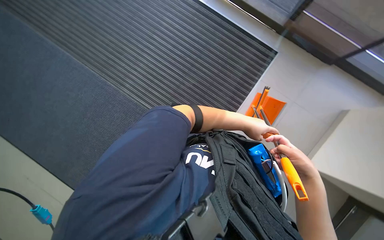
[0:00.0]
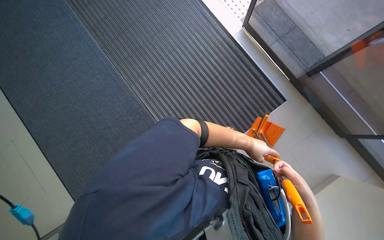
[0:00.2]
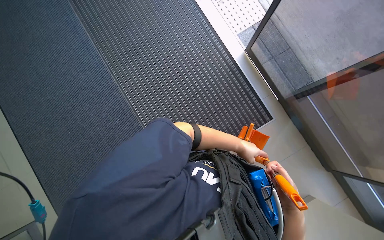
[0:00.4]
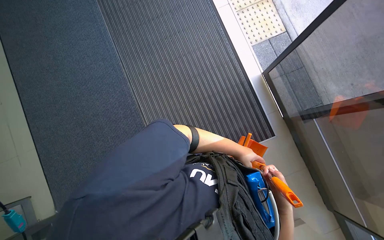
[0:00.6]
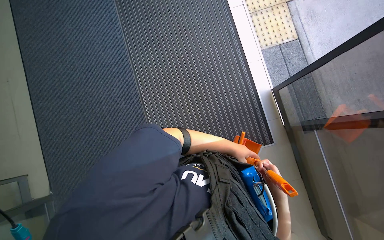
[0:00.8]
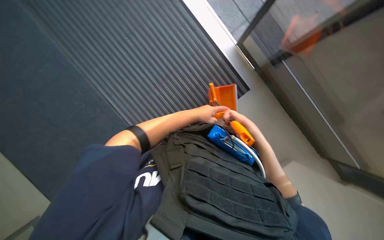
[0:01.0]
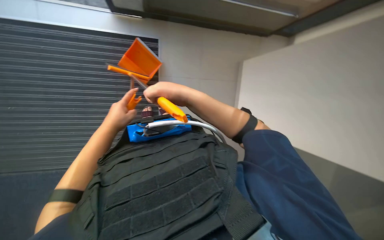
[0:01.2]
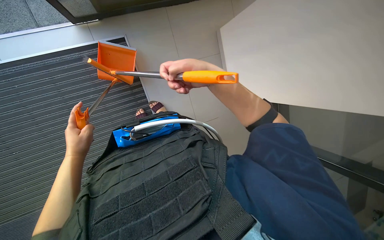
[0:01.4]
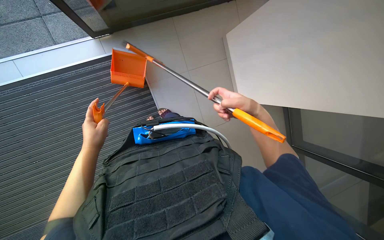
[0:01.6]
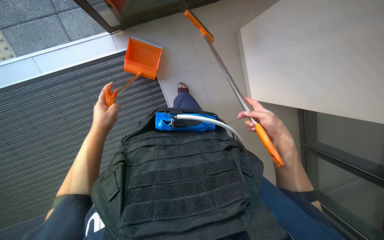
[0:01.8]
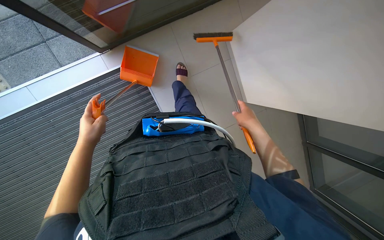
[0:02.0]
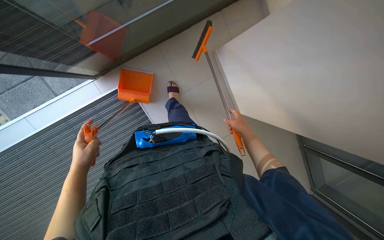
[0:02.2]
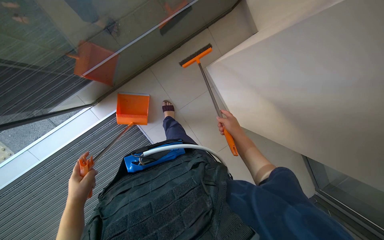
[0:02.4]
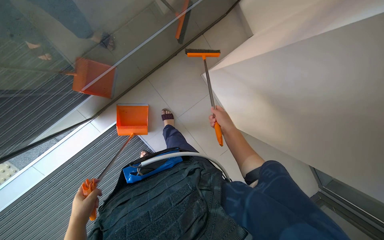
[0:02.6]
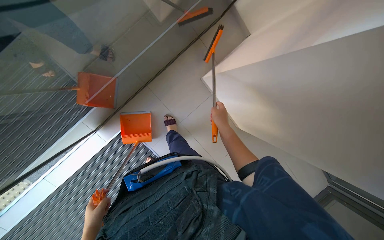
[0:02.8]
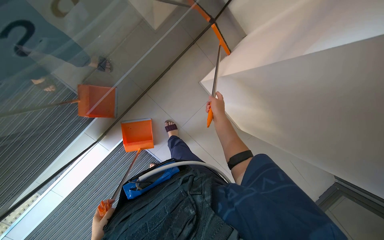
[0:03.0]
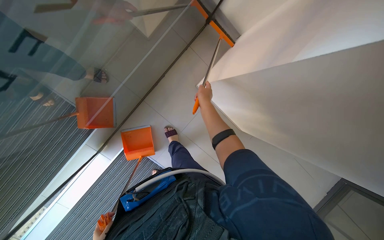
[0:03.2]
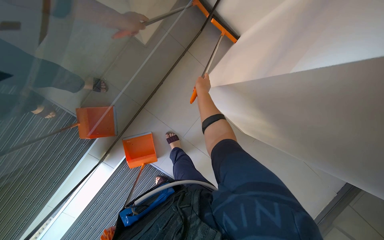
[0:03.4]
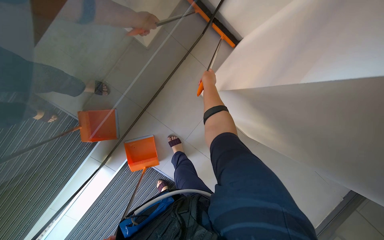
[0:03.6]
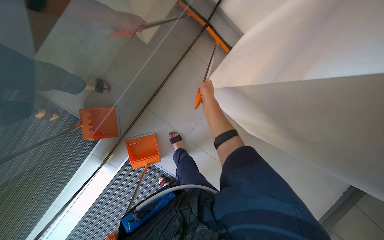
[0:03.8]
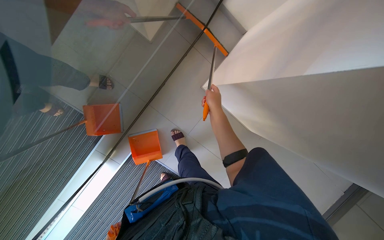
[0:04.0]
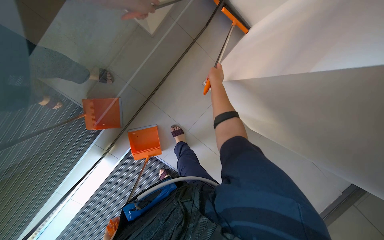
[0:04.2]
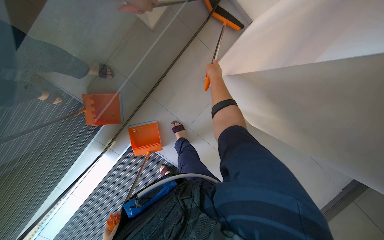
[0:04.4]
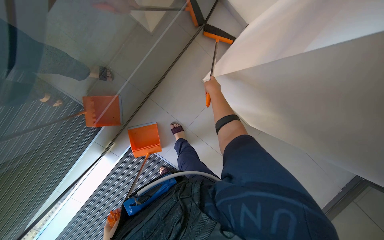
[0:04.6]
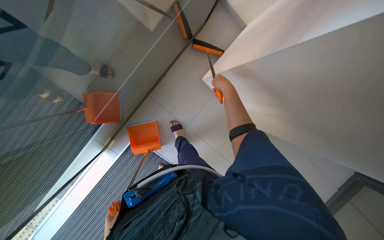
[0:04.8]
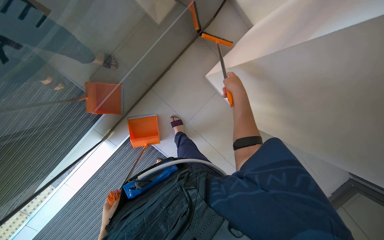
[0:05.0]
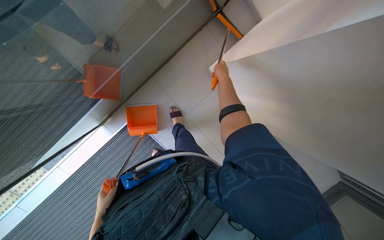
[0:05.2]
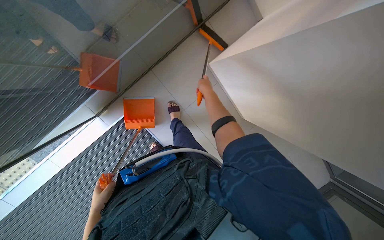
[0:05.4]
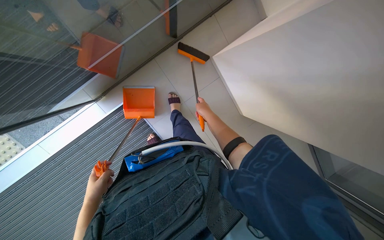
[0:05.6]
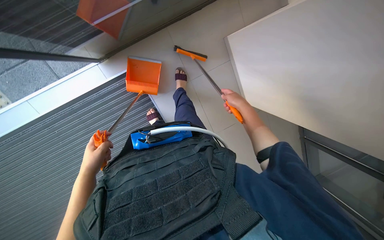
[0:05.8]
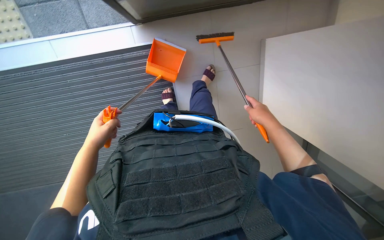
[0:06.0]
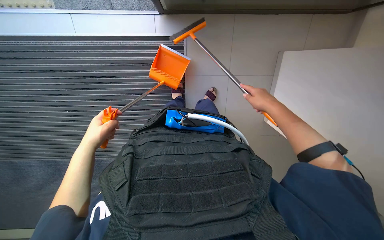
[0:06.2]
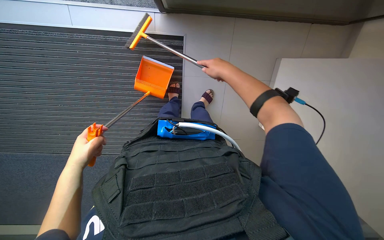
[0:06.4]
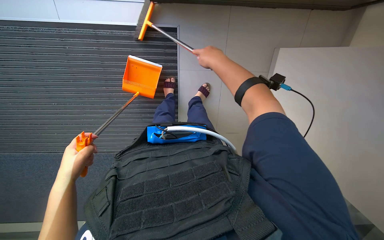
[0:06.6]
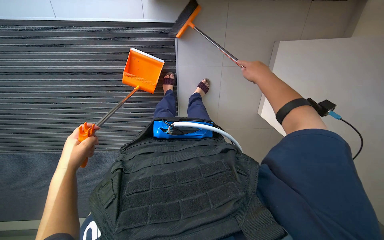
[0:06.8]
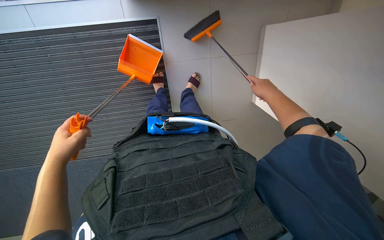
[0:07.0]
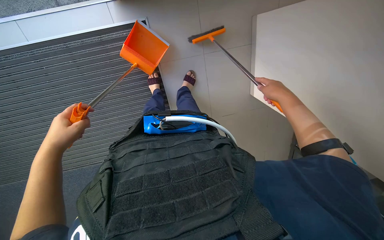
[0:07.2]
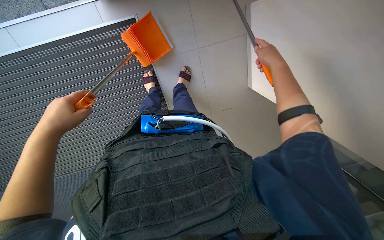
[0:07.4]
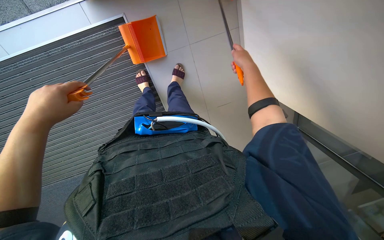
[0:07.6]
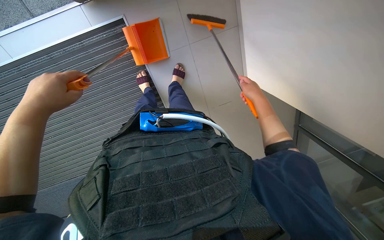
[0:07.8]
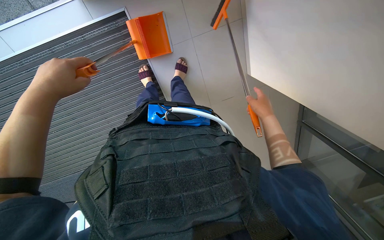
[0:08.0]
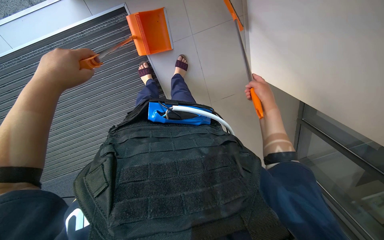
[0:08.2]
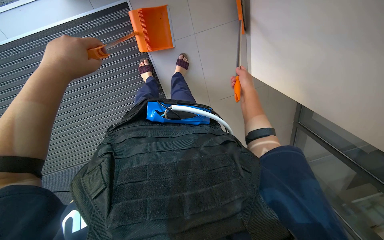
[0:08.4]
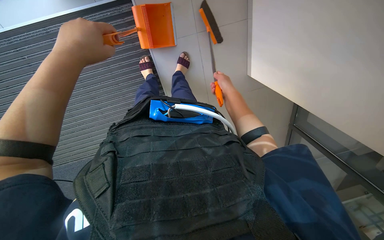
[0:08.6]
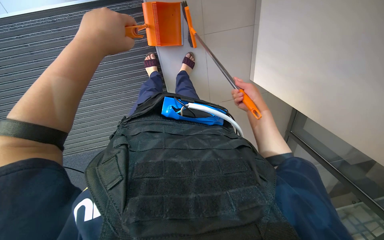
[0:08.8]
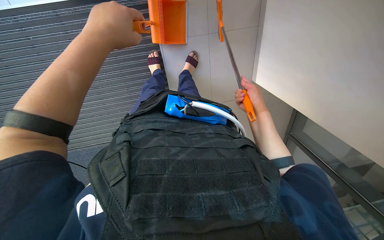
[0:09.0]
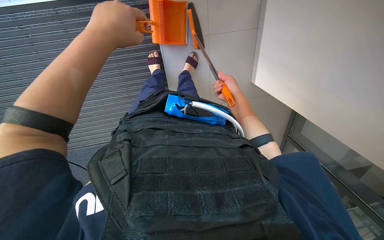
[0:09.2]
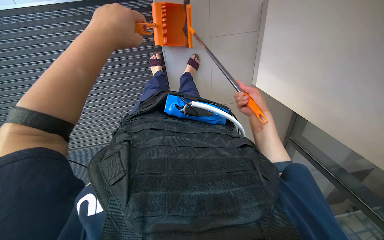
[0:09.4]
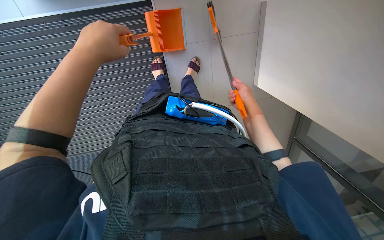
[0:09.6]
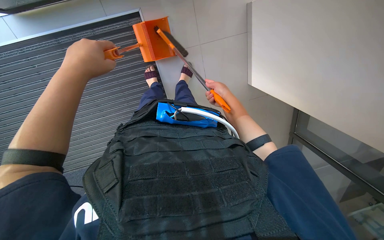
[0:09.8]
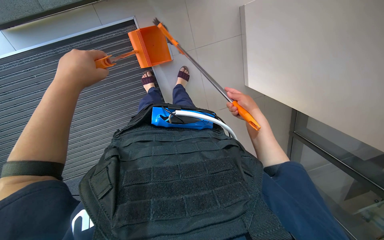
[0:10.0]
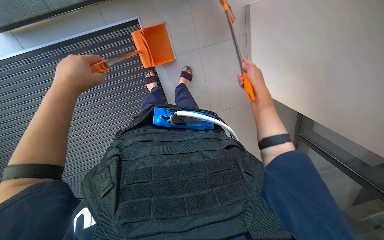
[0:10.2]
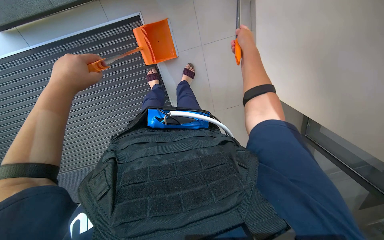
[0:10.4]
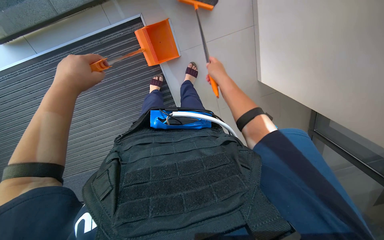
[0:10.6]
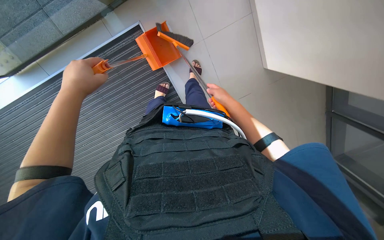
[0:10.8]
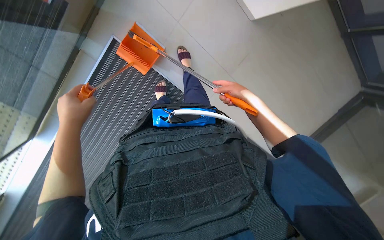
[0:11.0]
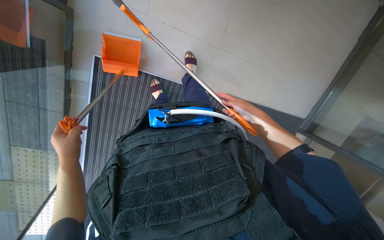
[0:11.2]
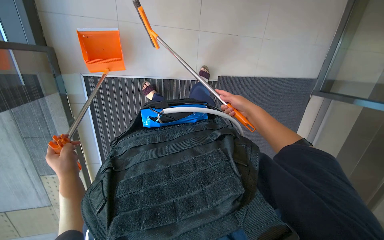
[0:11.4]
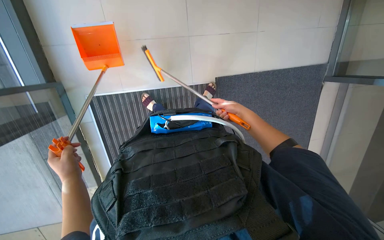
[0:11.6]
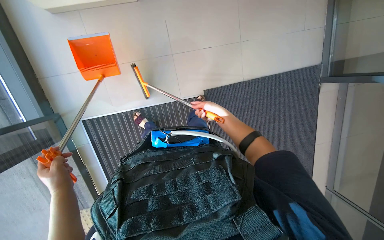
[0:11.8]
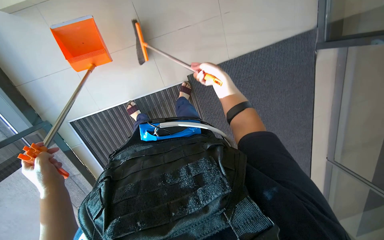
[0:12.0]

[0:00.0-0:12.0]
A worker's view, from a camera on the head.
Job: sweeping floor.
The whole recording: Sweeping the floor. The worker sweeps the floor with a broom and dustpan.
0:01.6 to 0:03.0: The camera pitches upward, by about 20 degrees. The scene rotates counterclockwise by approximately 35 degrees. The right hand goes approximately 15 cm farther from the camera.
0:03.0 to 0:04.4: The right hand swings up and down the picture, approximately 15 cm each way, with 2 reversals.
0:04.4 to 0:06.0: The wearer looks approximately 20 degrees further downward. The scene turns some 45 degrees clockwise in the picture.
0:06.0 to 0:07.6: The right hand shifts about 10 cm up the picture, and travels to the left and back again, about 15 cm each way. Meanwhile the left hand goes approximately 20 cm nearer to the camera and up the picture.
0:07.6 to 0:09.0: The left hand goes about 10 cm up the picture. The right hand moves down the picture and farther from the camera, about 15 cm.
0:09.0 to 0:10.4: The right hand shifts roughly 20 cm up the picture and nearer to the camera.
0:10.4 to 0:12.0: The scene rotates counterclockwise by roughly 40 degrees.

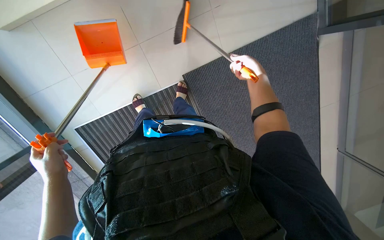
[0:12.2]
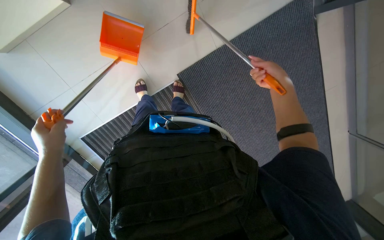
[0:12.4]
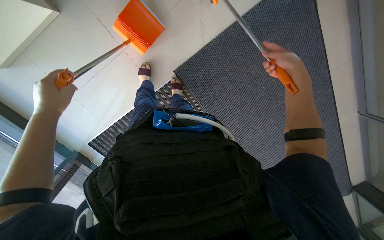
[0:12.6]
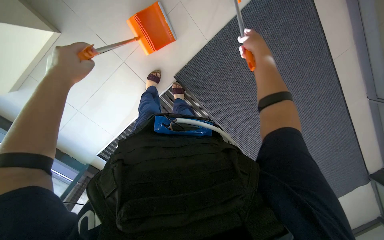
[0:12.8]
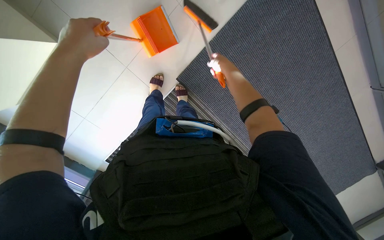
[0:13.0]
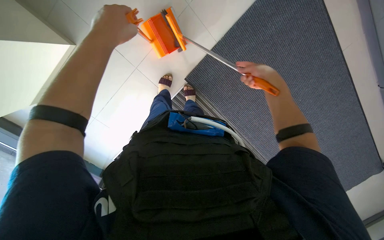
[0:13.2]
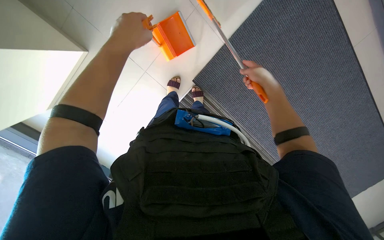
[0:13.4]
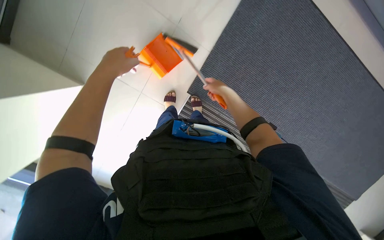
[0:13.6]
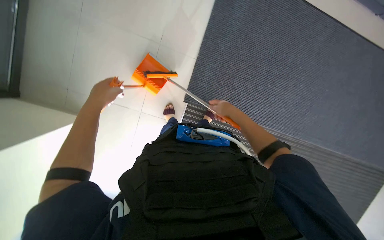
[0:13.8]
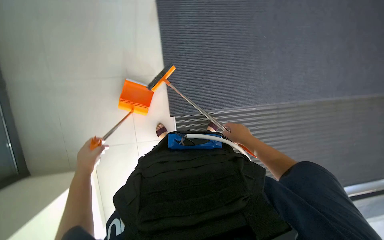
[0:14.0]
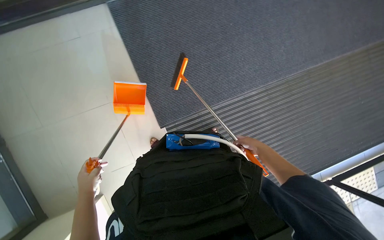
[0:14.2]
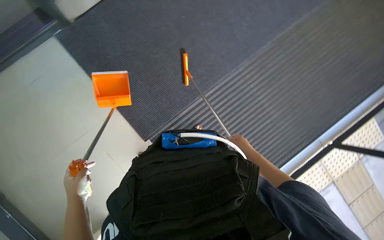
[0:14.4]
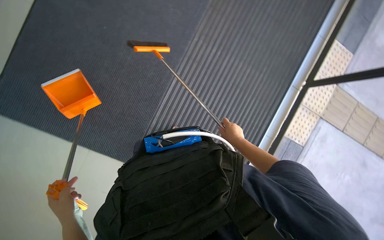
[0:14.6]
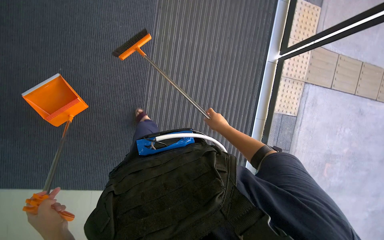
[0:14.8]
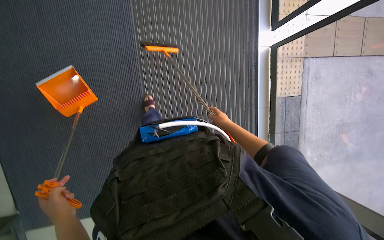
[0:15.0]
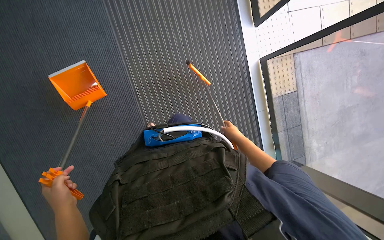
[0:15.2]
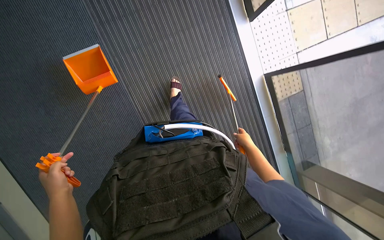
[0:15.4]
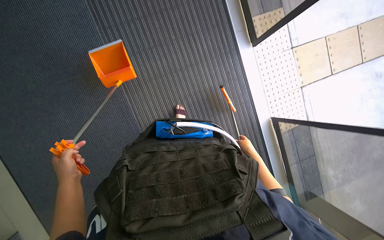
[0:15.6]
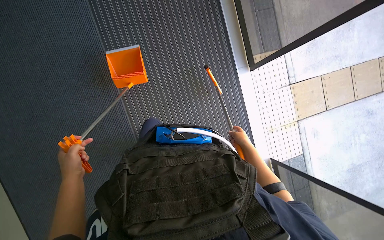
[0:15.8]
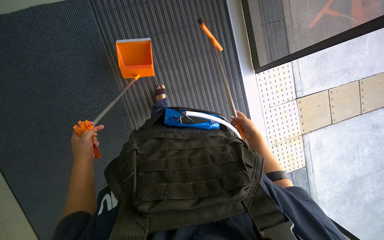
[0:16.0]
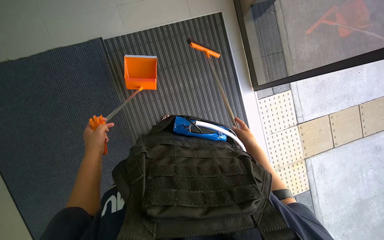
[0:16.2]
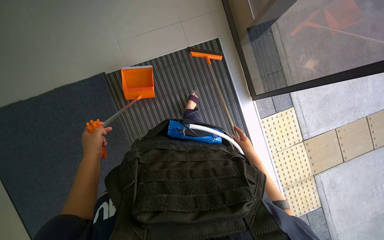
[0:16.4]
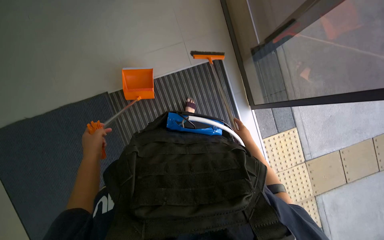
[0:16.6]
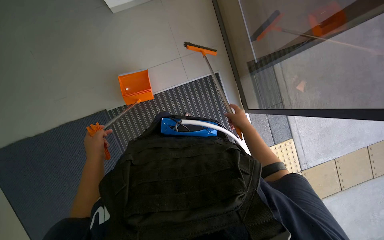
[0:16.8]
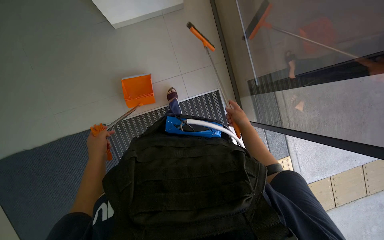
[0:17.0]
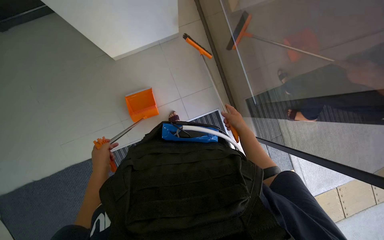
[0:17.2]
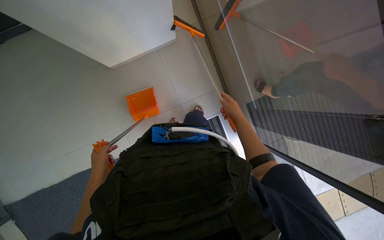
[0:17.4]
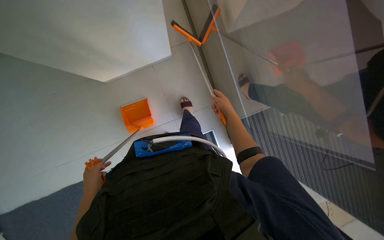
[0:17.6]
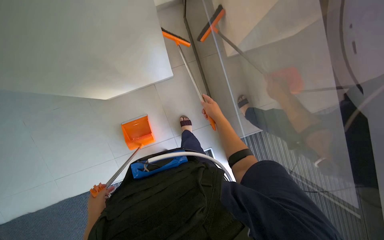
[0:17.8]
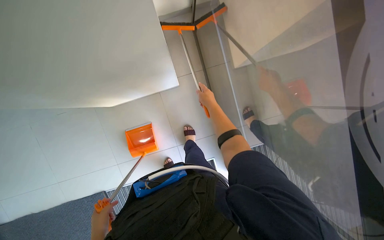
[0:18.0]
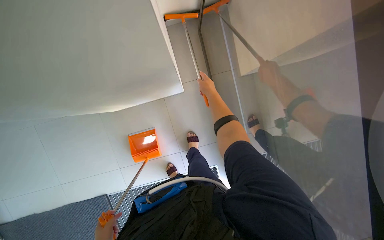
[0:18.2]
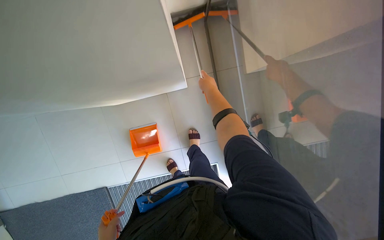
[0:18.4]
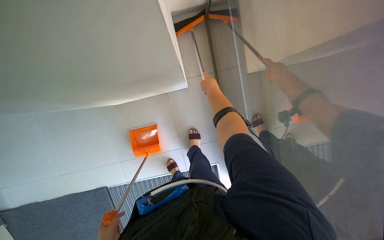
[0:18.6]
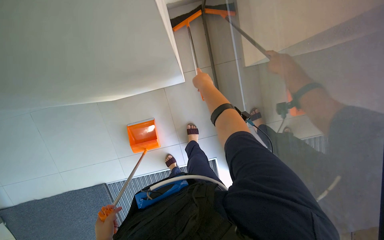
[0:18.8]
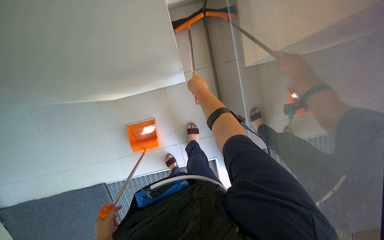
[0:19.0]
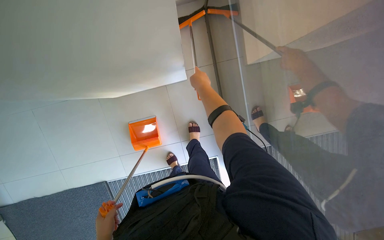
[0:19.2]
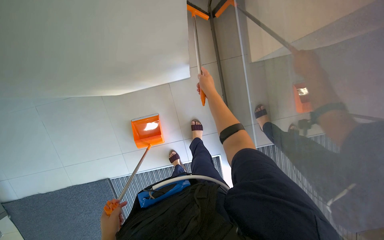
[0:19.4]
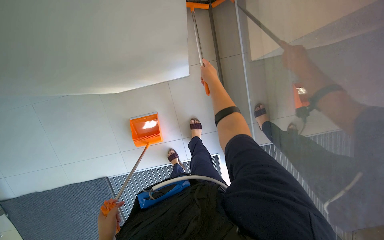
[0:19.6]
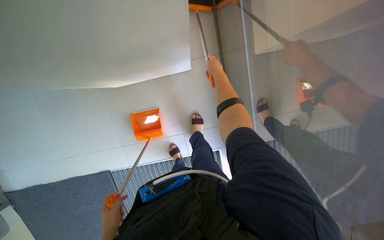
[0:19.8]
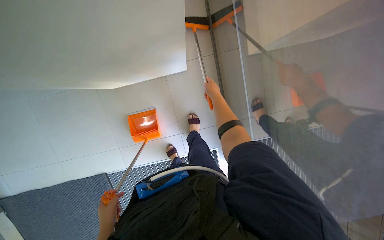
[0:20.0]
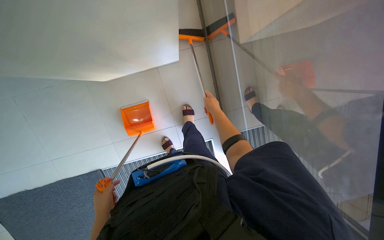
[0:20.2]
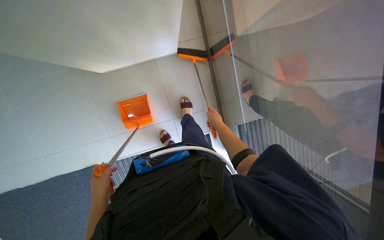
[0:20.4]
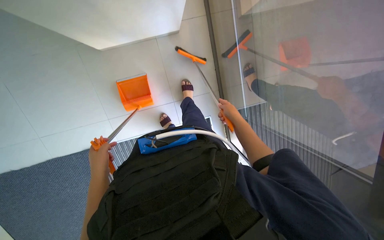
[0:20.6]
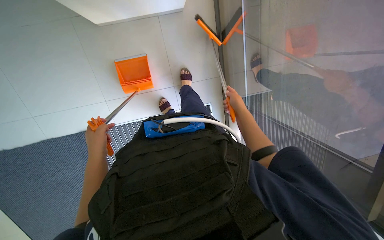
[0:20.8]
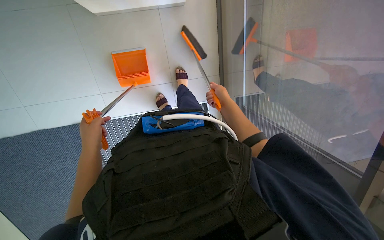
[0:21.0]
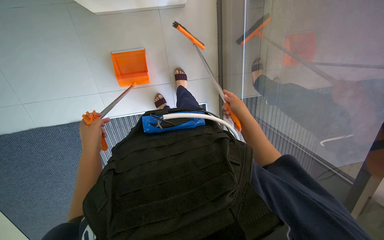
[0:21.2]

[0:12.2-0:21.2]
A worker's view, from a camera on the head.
Job: sweeping floor.
The whole recording: Sweeping the floor. The worker sweeps the floor with a broom and dustpan.
0:13.8 to 0:15.2: The head travels some 40 cm. The scene turns roughly 75 degrees counterclockwise in the picture.
0:16.6 to 0:18.2: The view tips upward by roughly 35 degrees. The right hand shifts some 50 cm up the picture and to the left.
0:19.8 to 0:21.2: The right hand heads down the picture, covering some 40 cm.
